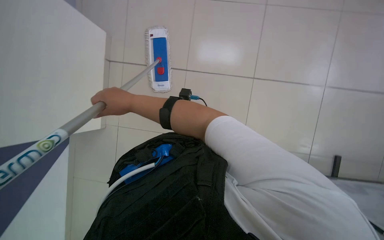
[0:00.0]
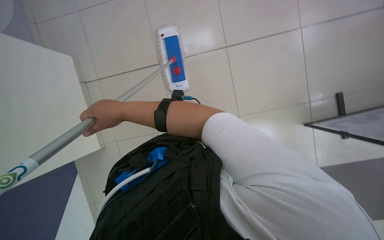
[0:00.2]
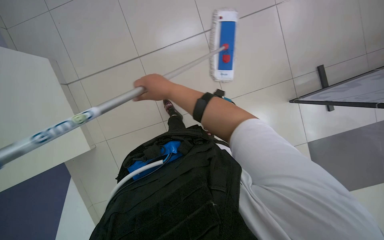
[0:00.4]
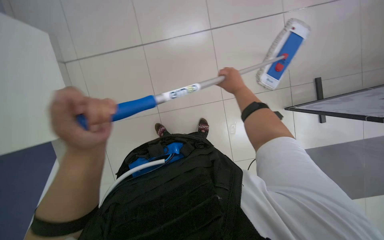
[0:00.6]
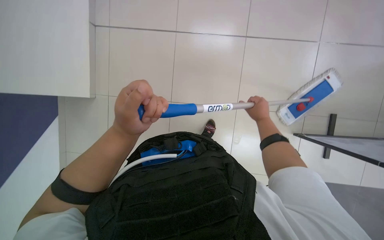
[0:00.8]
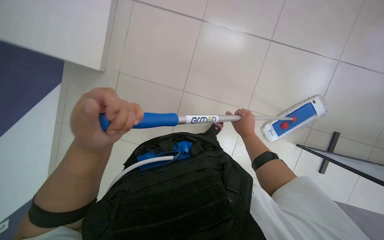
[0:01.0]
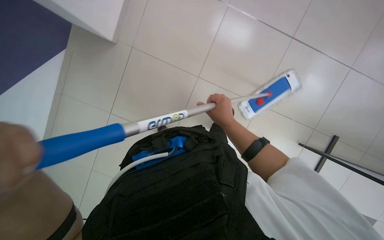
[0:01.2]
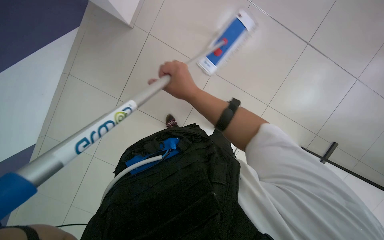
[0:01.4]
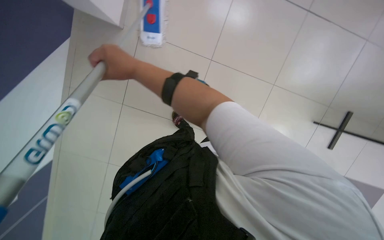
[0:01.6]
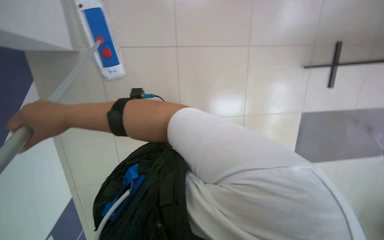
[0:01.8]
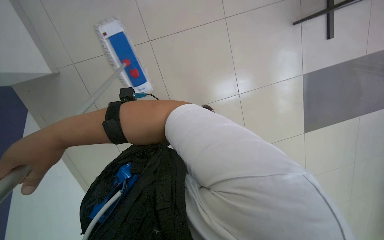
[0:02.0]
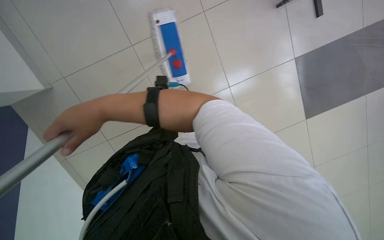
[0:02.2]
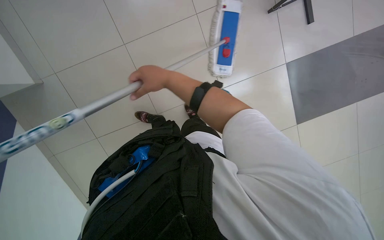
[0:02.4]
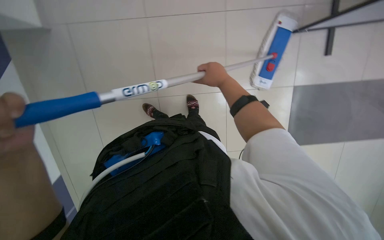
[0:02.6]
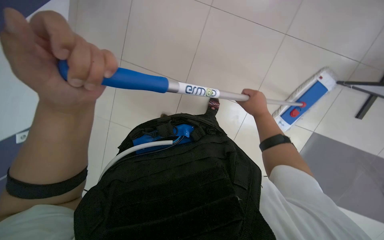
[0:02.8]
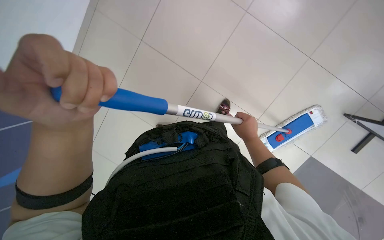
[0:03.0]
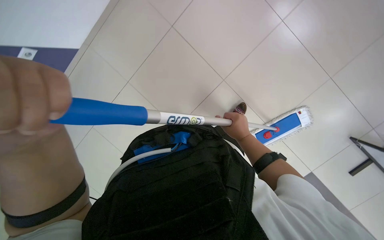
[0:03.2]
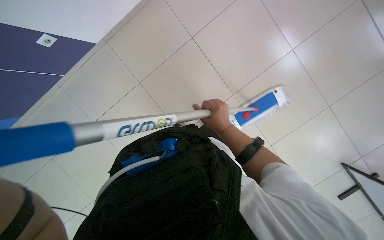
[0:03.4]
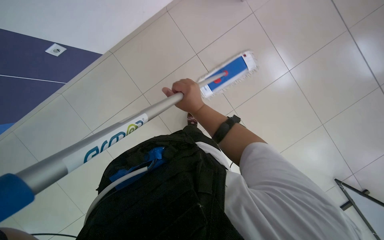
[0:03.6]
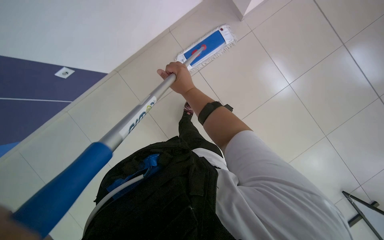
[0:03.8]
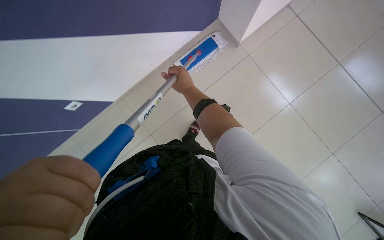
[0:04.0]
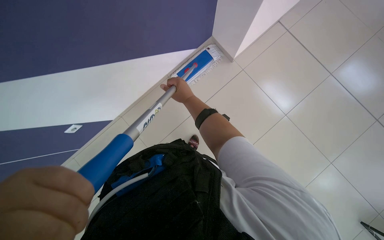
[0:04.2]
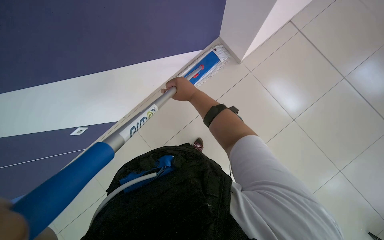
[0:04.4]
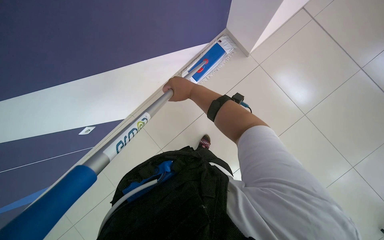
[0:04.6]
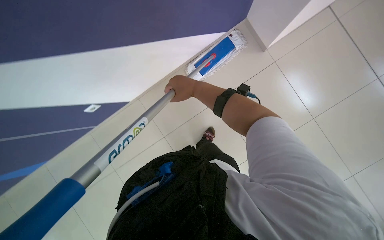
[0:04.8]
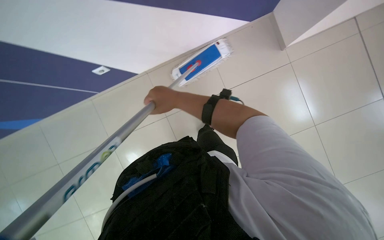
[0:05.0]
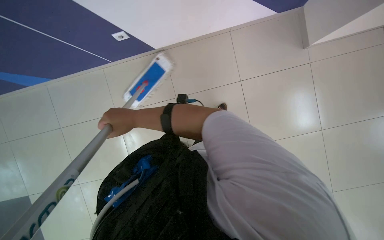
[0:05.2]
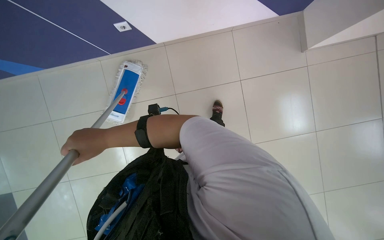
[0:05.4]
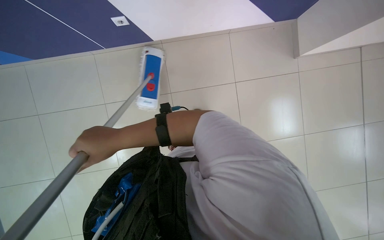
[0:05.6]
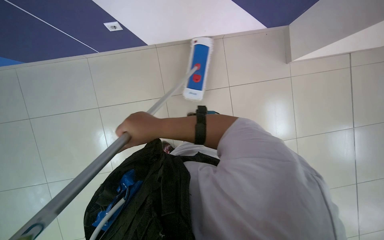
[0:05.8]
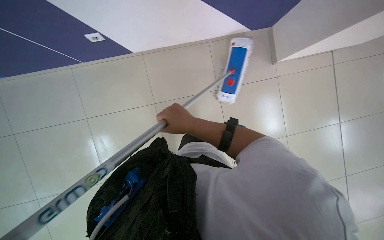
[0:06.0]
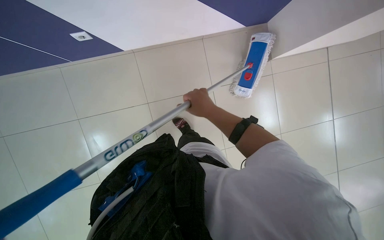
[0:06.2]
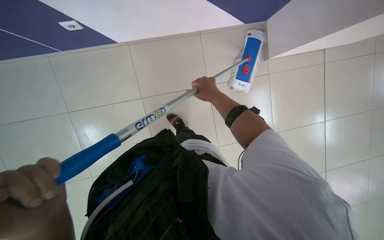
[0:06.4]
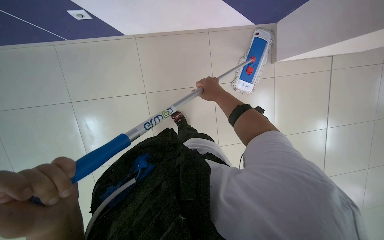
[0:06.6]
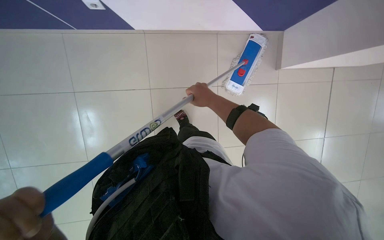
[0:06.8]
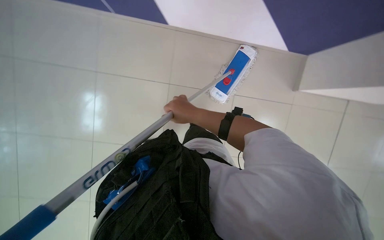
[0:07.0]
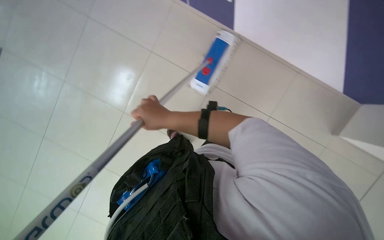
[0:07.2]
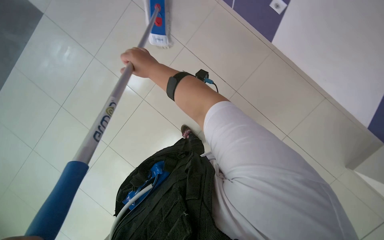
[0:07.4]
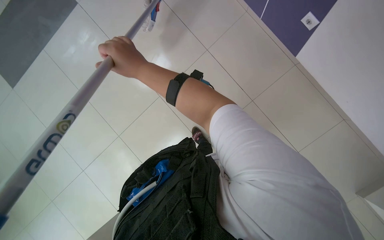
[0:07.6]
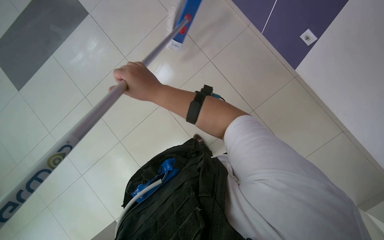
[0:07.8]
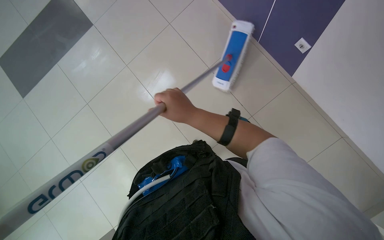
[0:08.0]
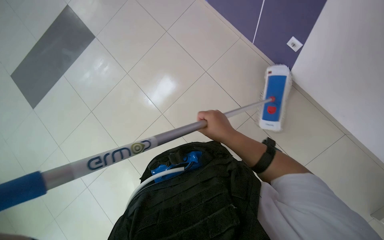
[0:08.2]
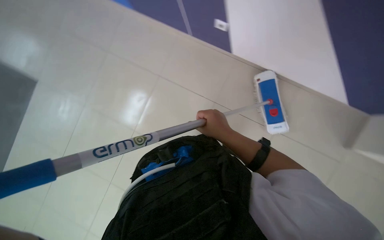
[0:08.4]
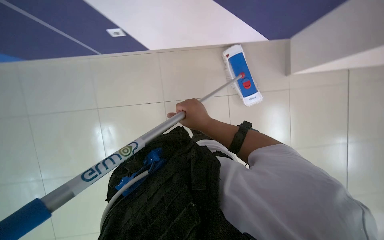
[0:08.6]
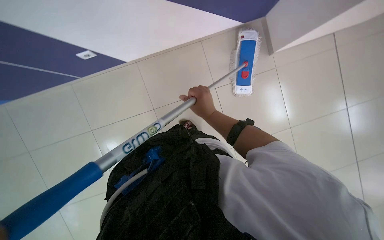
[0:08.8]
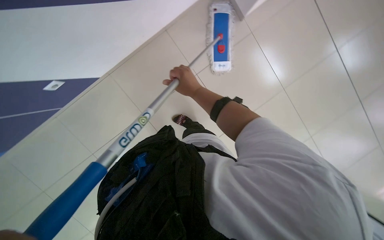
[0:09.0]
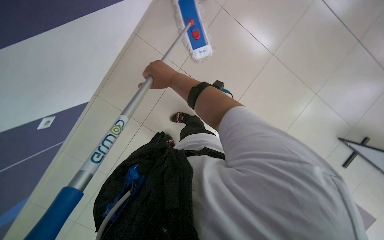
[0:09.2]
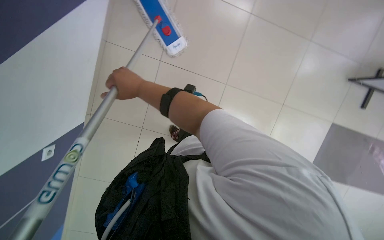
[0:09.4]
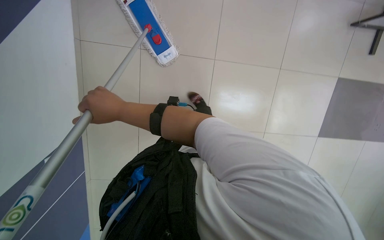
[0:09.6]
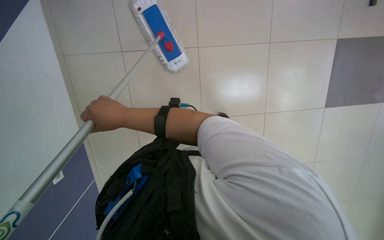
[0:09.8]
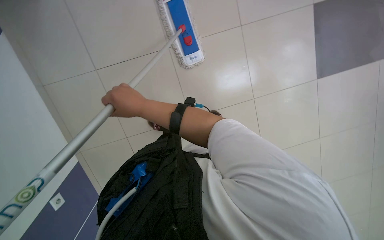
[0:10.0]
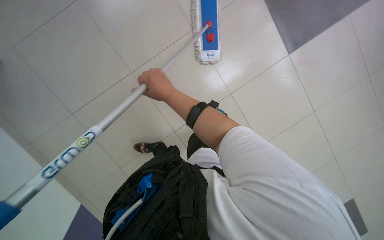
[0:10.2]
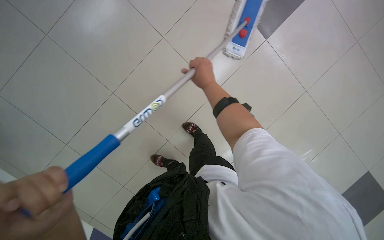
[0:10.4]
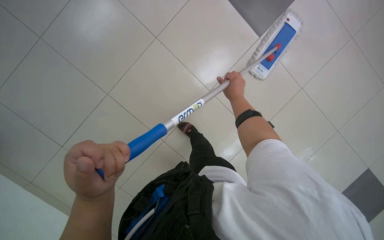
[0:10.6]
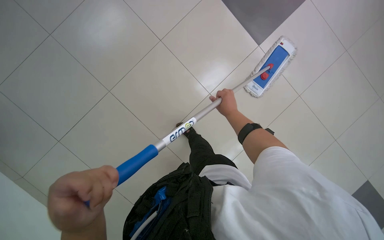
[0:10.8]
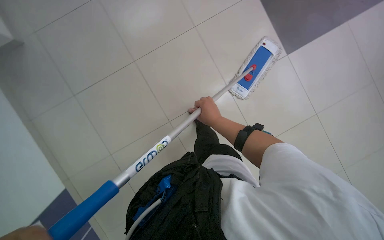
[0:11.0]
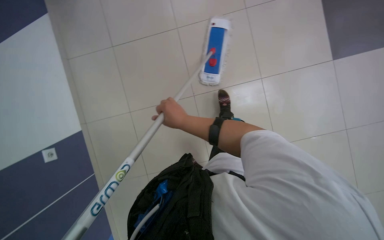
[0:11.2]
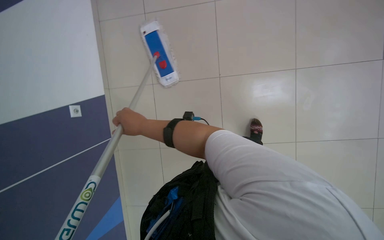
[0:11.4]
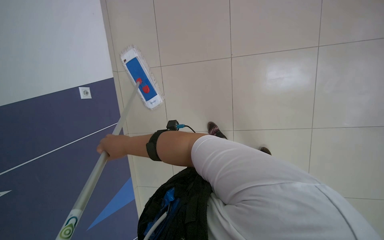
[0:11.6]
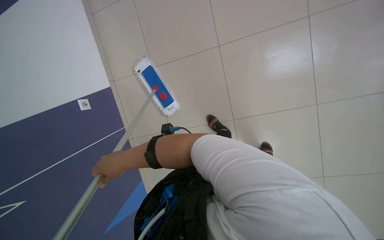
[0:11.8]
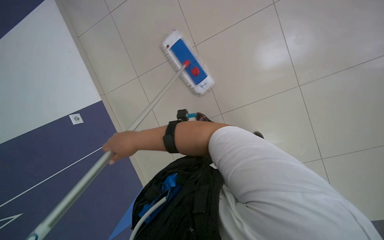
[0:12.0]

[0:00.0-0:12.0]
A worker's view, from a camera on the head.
Job: mopping floor.
The whole recording: Mopping floor with flat mop. The worker mops the floor with a flat mop, periodically rinsing and wringing it in the cleaning cart.
0:00.0 to 0:01.6: The wearer looks some 20 degrees further to the right. The view tilts roughly 15 degrees downward. The right hand goes about 10 cm farther from the camera, and travels to the right and back again, some 30 cm each way.
0:03.0 to 0:04.4: The view tilts about 25 degrees upward. The right hand heads up the picture and to the left, covering roughly 35 cm.
0:04.4 to 0:06.0: The right hand goes some 10 cm down the picture, and goes to the left and returns, some 25 cm each way.
0:06.0 to 0:07.6: The right hand moves to the left, up the picture and nearer to the camera, about 25 cm.
0:07.6 to 0:09.0: The head turns to the right by roughly 30 degrees. The view tips downward by some 15 degrees.
0:09.0 to 0:10.4: The wearer looks about 10 degrees further downward.

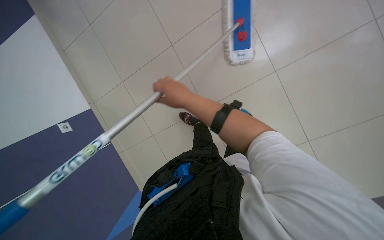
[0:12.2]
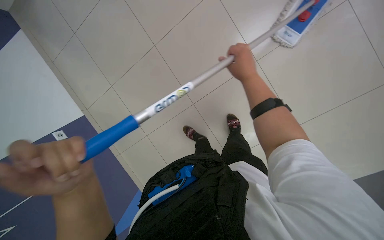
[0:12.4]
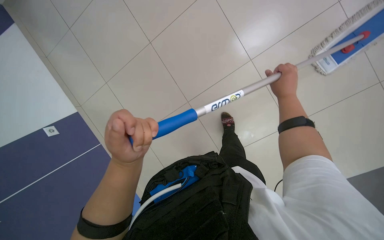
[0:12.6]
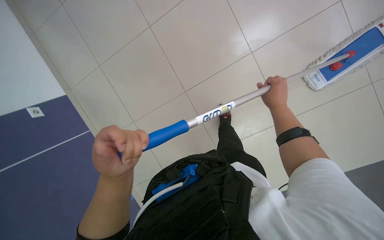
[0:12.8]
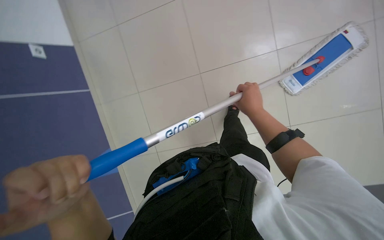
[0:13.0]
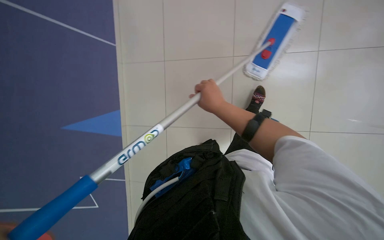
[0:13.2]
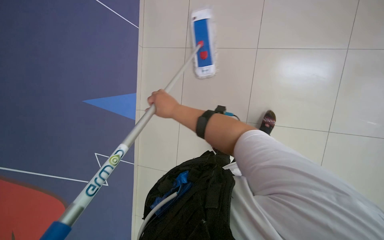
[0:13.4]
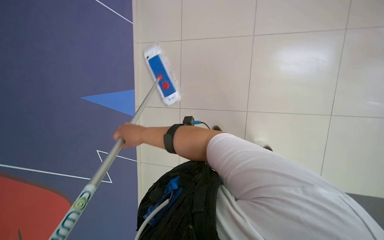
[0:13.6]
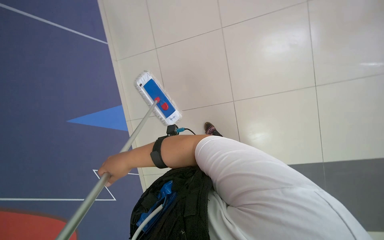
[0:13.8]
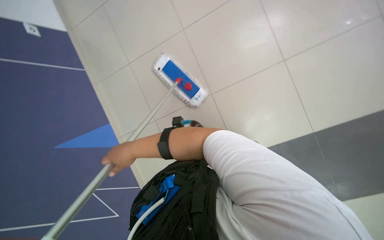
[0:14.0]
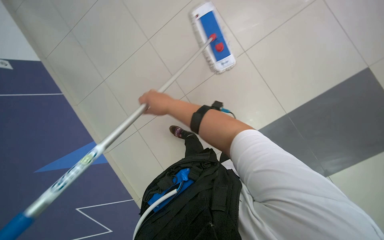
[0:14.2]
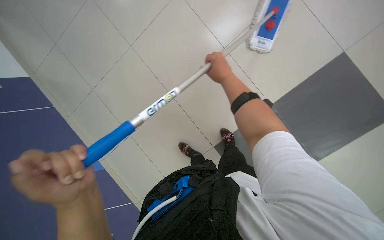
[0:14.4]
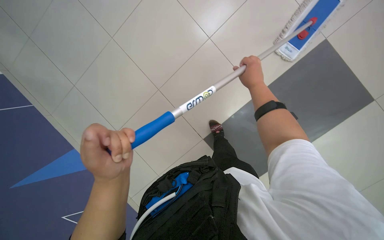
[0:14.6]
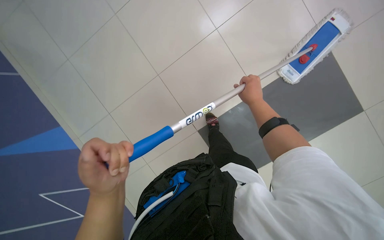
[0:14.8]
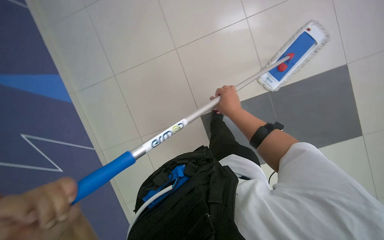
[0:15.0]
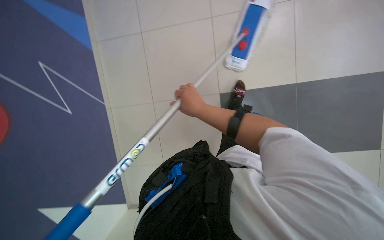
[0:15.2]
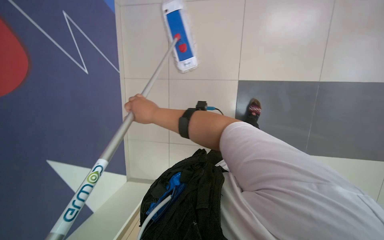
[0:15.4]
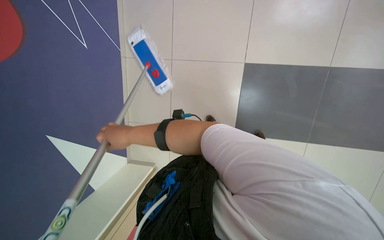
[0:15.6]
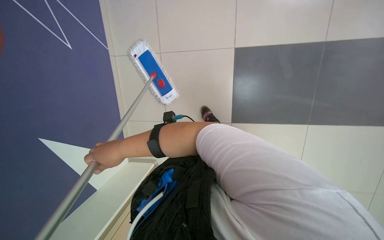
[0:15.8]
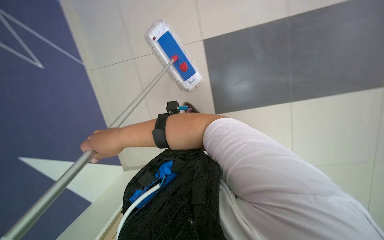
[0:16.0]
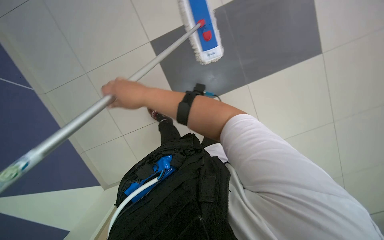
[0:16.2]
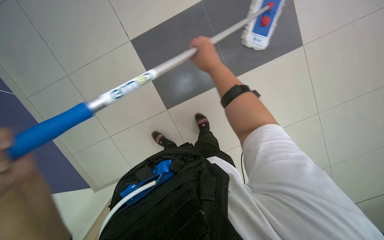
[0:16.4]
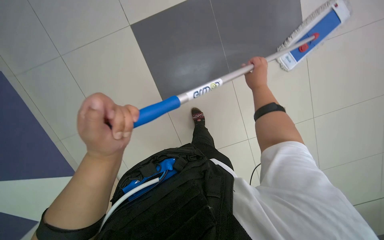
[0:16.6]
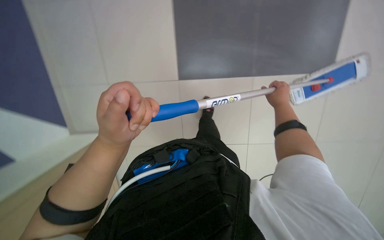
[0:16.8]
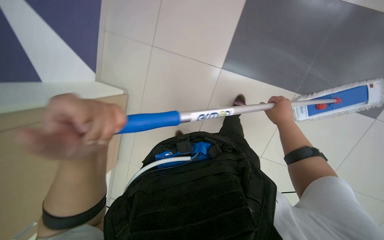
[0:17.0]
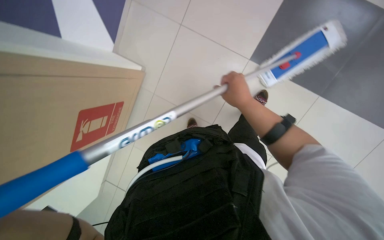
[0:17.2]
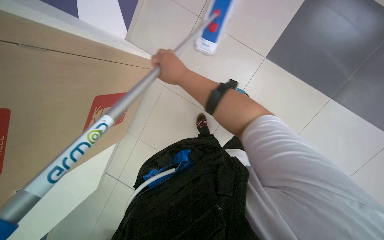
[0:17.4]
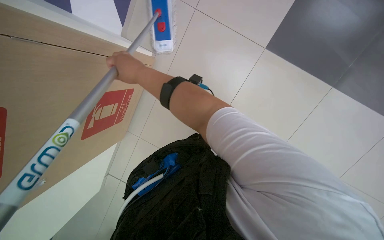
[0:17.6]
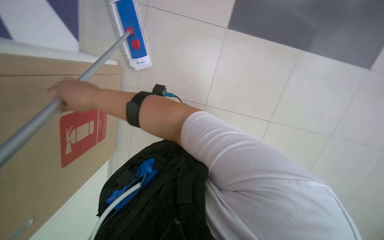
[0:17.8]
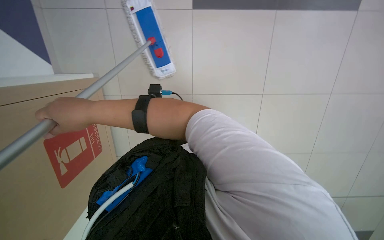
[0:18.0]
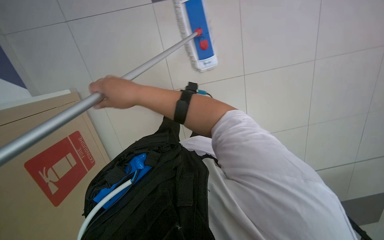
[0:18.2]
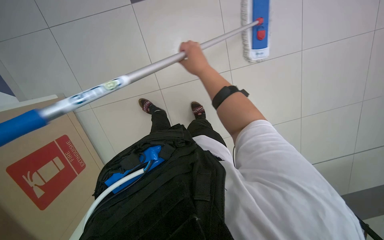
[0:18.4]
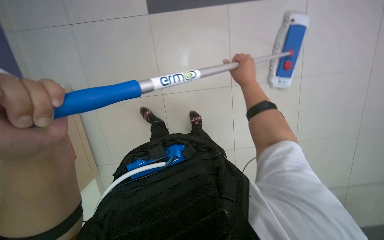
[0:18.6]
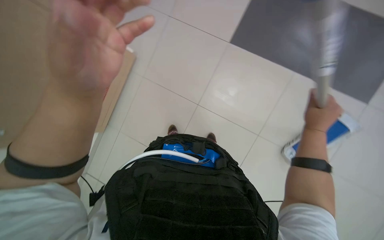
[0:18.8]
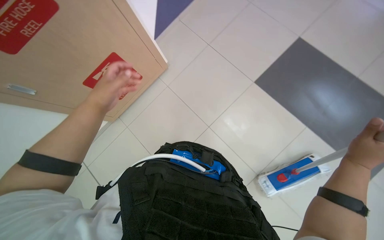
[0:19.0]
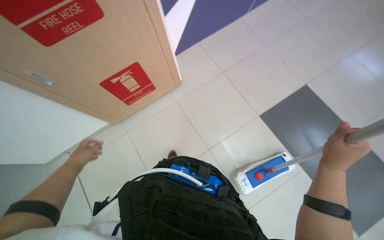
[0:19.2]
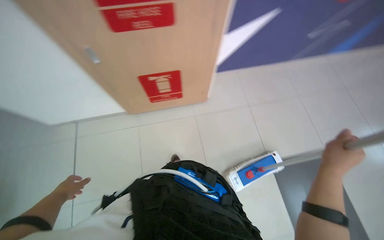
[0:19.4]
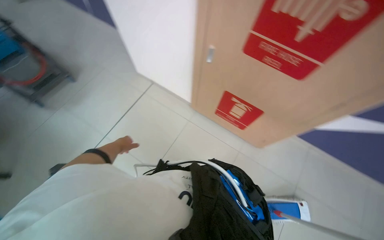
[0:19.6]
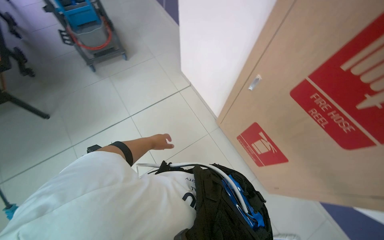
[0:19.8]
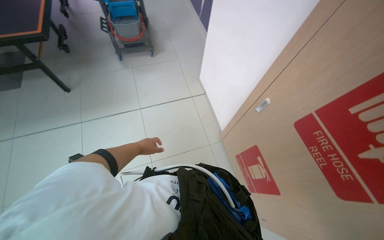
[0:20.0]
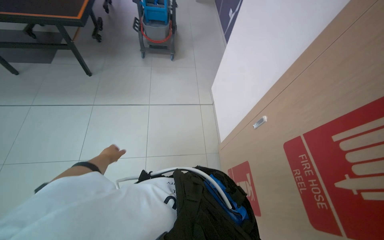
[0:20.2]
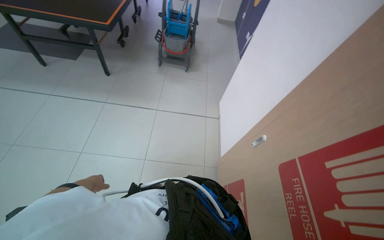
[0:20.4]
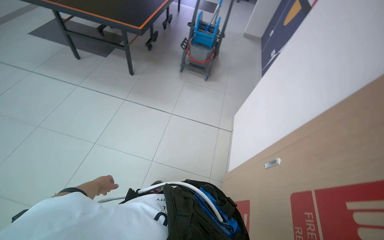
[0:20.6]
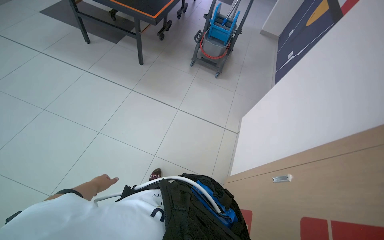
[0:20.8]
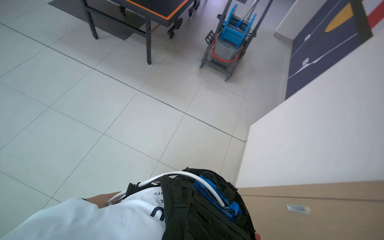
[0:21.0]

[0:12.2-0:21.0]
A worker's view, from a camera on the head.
Job: mopping floor.
The whole recording: Mopping floor with flat mop. The worker mops the floor with a flat mop, periodically rinsing and wringing it in the cleaning cart.
0:12.2 to 0:13.6: The scene rotates counterclockwise by roughly 40 degrees.
0:13.6 to 0:15.2: The wearer's head swings approximately 35 degrees to the right.
0:15.2 to 0:16.6: The scene rotates counterclockwise by roughly 35 degrees.
0:16.6 to 0:18.0: The right hand goes about 60 cm to the left.
0:18.0 to 0:19.6: The wearer looks roughly 110 degrees further to the left. The view tilts some 25 degrees upward.
